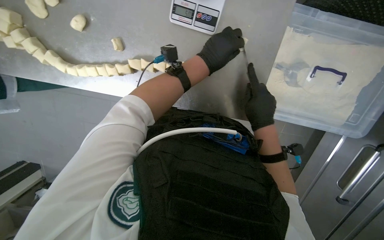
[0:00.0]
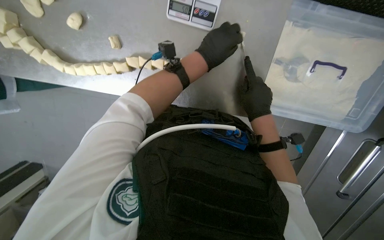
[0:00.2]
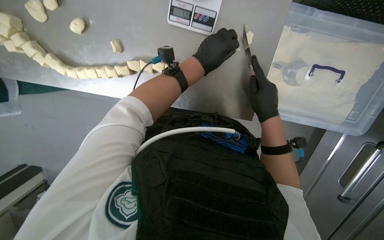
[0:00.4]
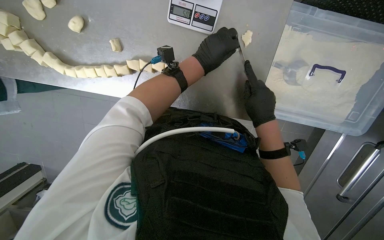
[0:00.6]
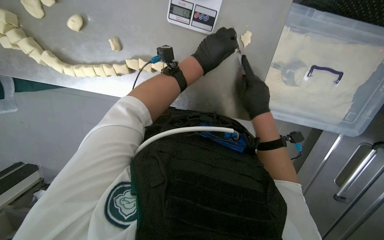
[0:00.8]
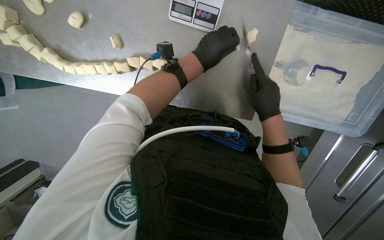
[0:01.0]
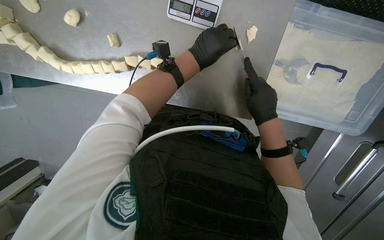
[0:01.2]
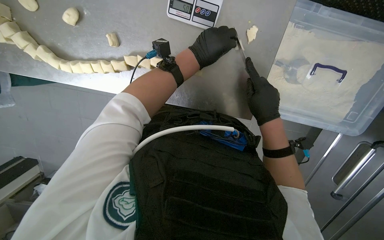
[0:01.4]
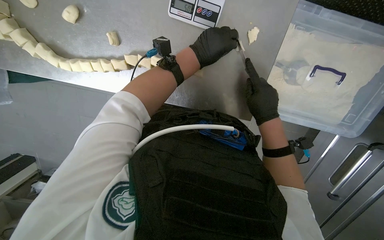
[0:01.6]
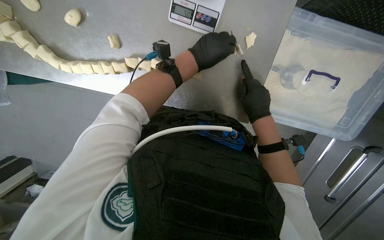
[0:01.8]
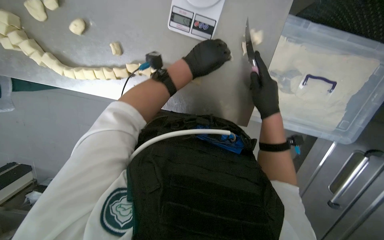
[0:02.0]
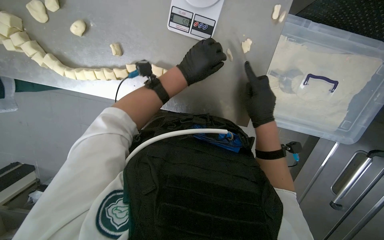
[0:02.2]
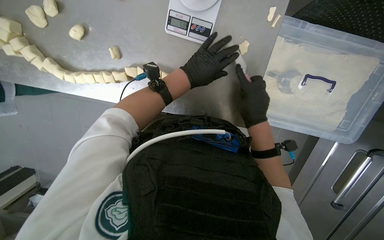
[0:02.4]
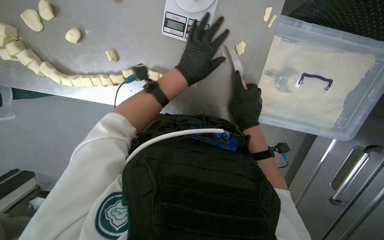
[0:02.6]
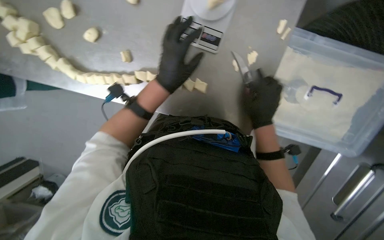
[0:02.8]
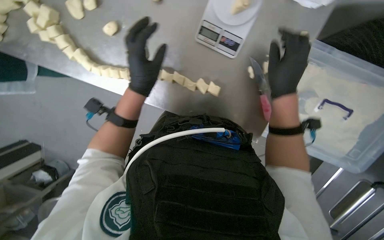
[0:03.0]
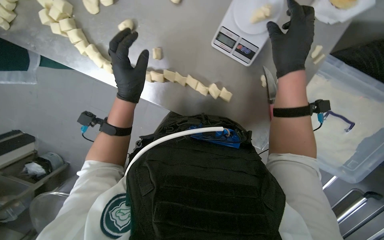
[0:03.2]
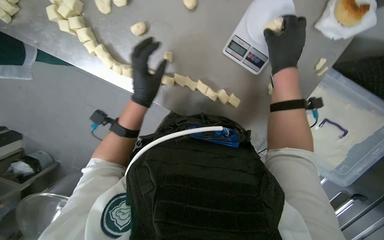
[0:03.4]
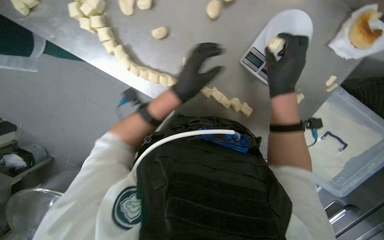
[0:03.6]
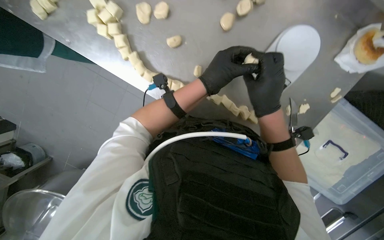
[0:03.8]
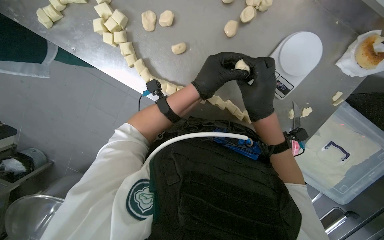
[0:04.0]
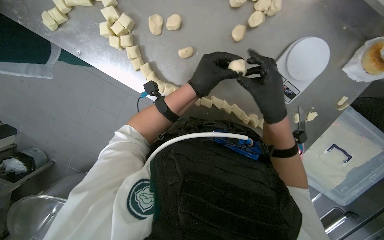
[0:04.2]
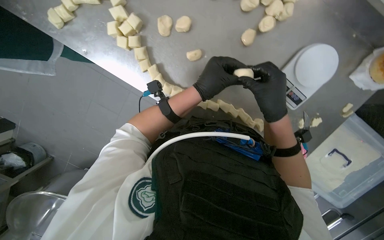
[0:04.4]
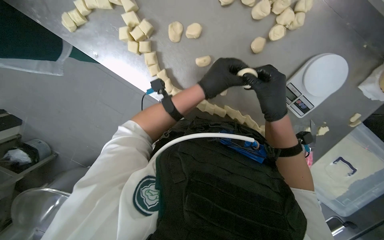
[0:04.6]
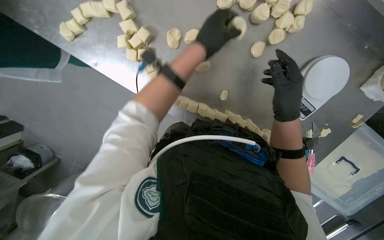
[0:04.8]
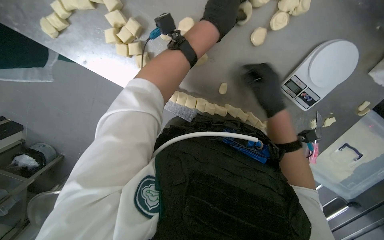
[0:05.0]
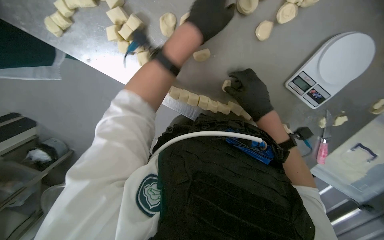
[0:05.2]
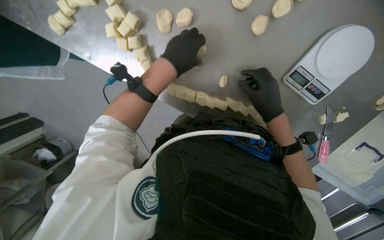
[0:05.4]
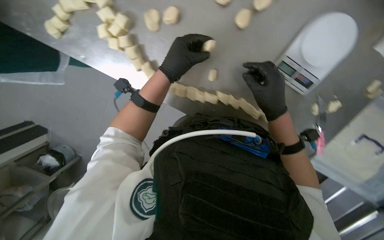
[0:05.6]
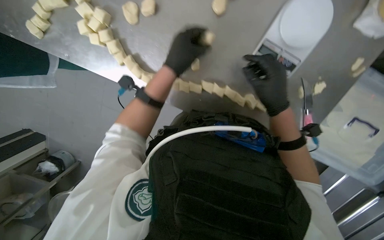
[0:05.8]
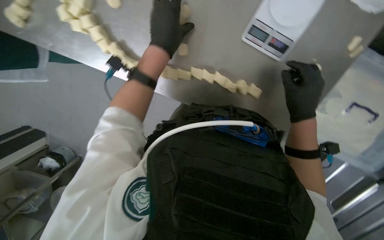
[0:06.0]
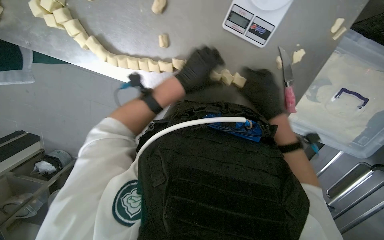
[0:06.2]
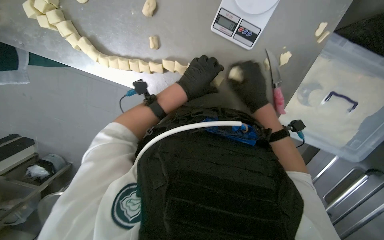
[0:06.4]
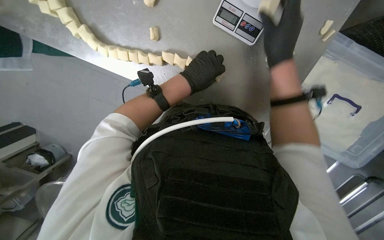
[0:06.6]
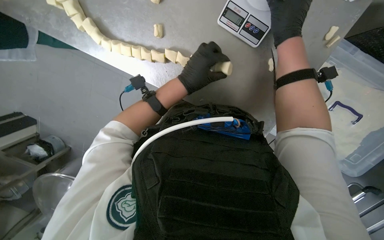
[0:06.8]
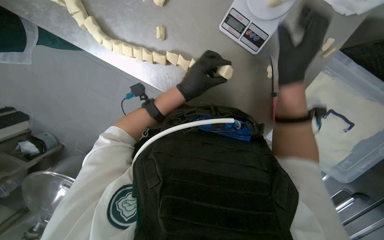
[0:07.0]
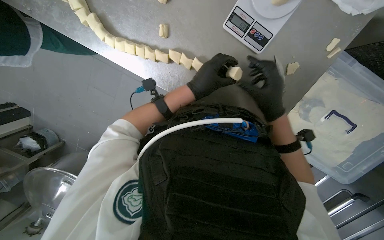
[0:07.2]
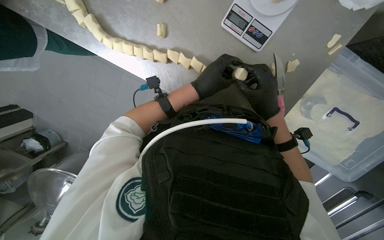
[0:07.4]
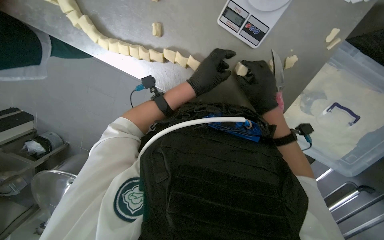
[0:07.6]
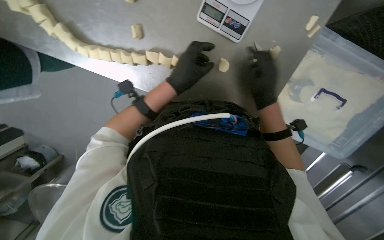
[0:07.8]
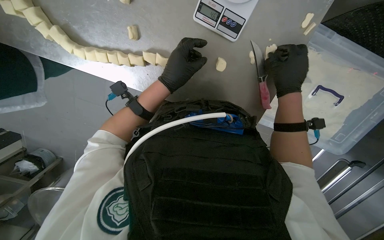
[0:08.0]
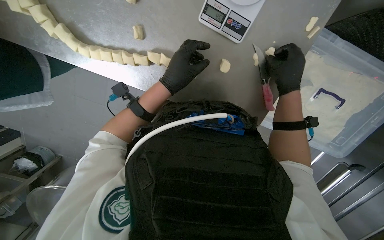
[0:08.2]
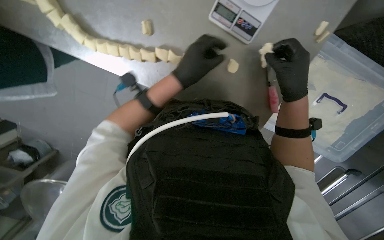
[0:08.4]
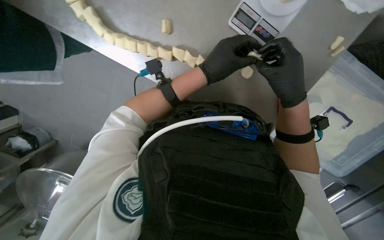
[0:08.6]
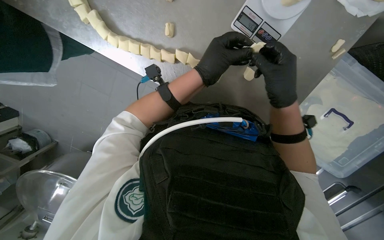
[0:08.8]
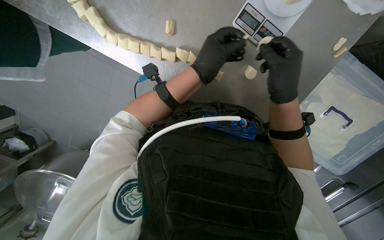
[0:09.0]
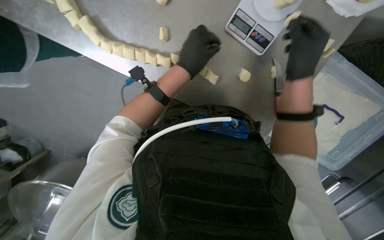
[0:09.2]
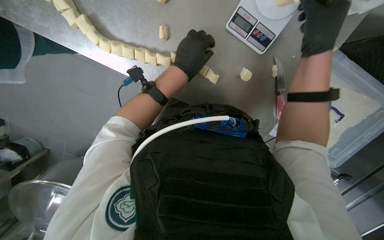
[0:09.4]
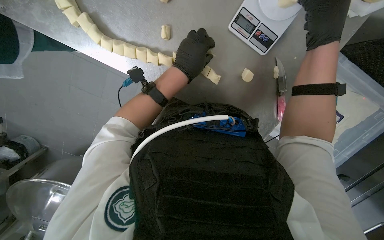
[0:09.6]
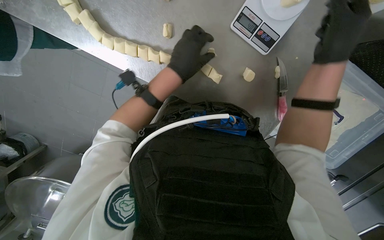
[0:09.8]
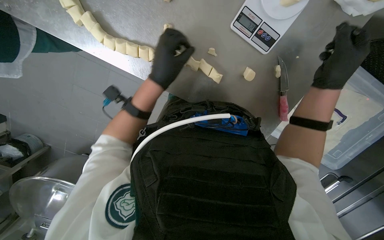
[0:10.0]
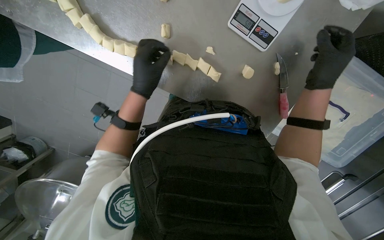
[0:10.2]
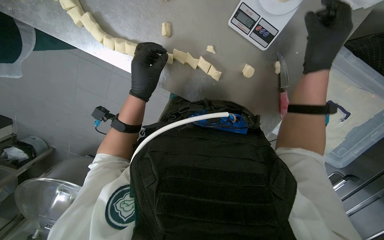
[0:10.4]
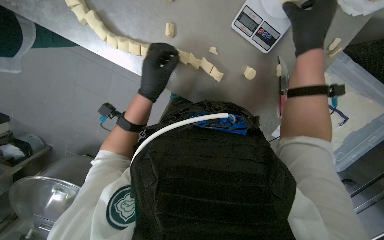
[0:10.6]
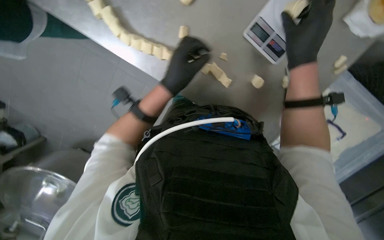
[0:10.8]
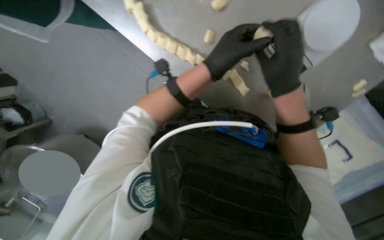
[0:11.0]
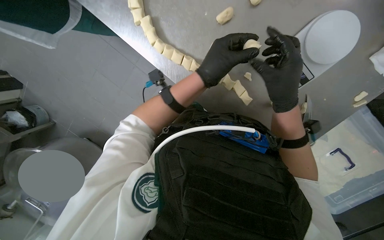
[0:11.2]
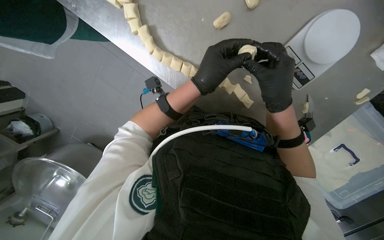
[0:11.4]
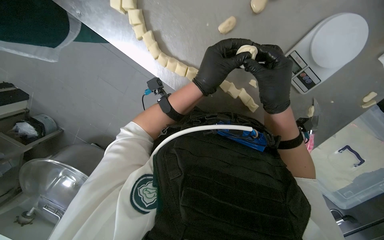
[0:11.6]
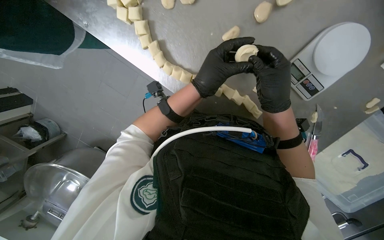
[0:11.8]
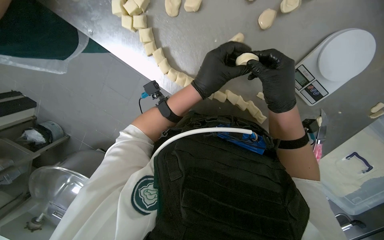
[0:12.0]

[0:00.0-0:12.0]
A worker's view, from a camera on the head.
Job: preparing food.
The whole recording: Portioning and shaping dough. The worker cuts dough into individual portions, weighs them, and then shapes them into balls.
0:00.0 to 0:01.6: The hands work in one place, with small movements.
0:01.6 to 0:03.0: The left hand goes some 20 cm to the left. Meanwhile the right hand shifts roughly 10 cm nearer to the camera.
0:04.4 to 0:06.0: The right hand heads to the right, covering approximately 20 cm.
0:06.0 to 0:07.6: The left hand is displaced to the right, down the picture and farther from the camera by roughly 25 cm, while the right hand goes up the picture and returns, approximately 15 cm each way.
0:09.0 to 0:10.4: The right hand heads to the right, covering about 10 cm, while the left hand goes about 15 cm to the left.
0:10.4 to 0:12.0: The wearer looks roughly 15 degrees further upward. The right hand moves to the left, about 15 cm.

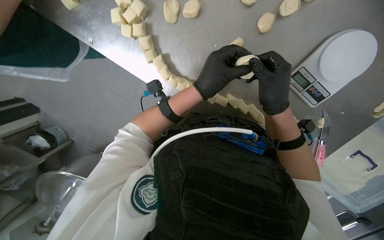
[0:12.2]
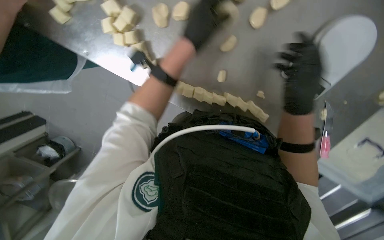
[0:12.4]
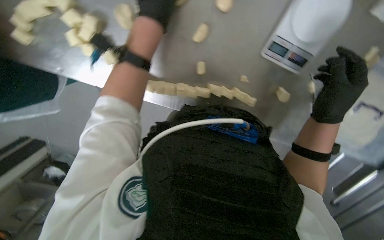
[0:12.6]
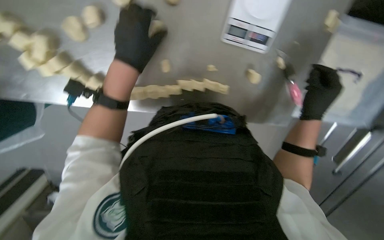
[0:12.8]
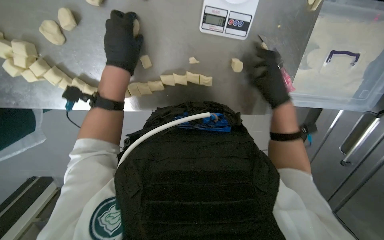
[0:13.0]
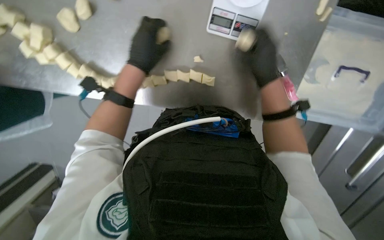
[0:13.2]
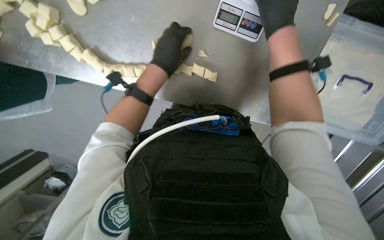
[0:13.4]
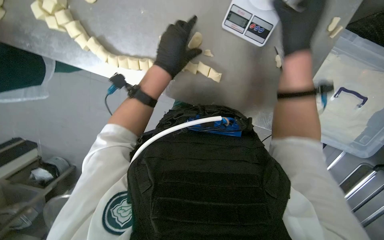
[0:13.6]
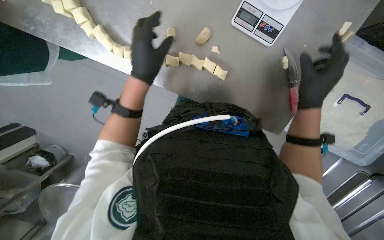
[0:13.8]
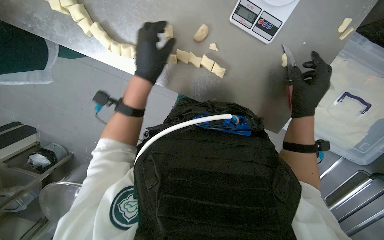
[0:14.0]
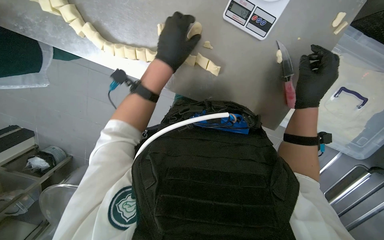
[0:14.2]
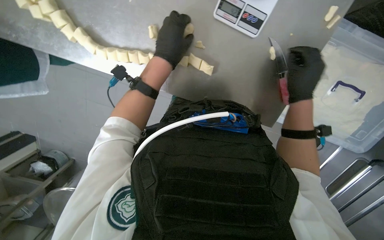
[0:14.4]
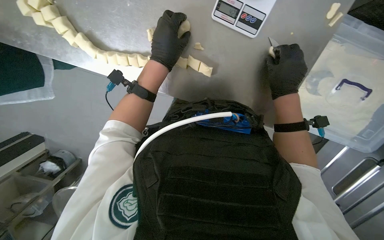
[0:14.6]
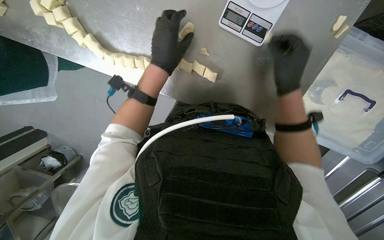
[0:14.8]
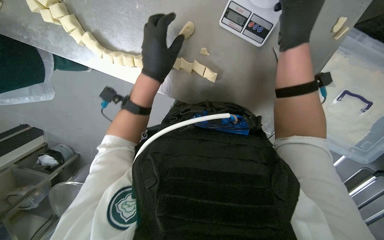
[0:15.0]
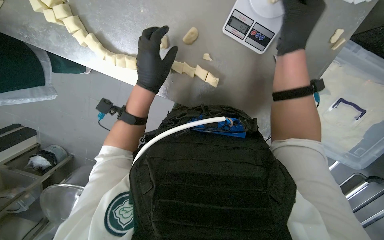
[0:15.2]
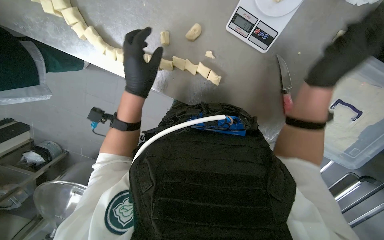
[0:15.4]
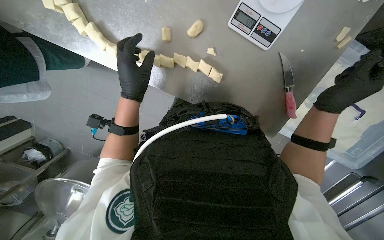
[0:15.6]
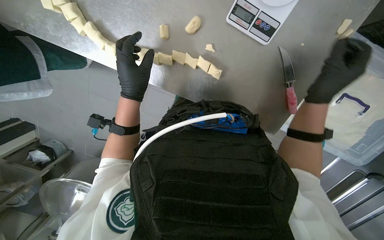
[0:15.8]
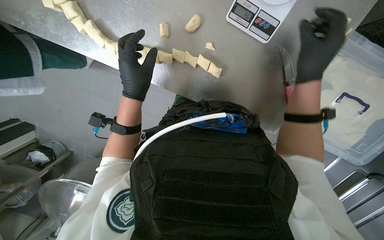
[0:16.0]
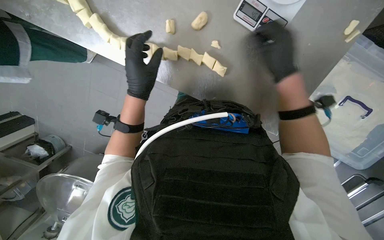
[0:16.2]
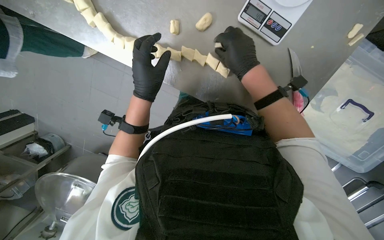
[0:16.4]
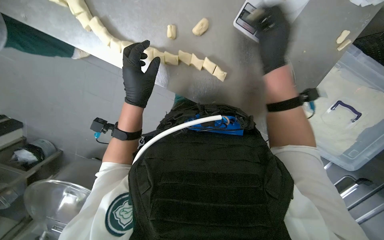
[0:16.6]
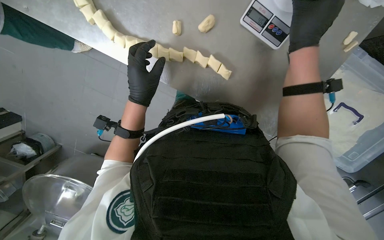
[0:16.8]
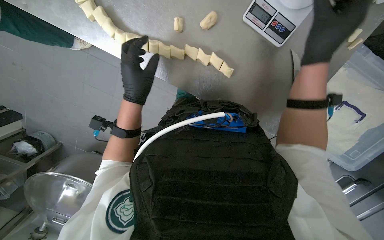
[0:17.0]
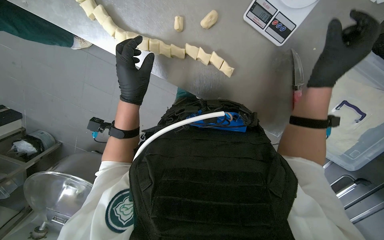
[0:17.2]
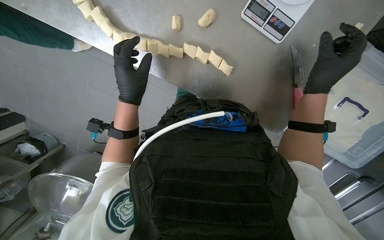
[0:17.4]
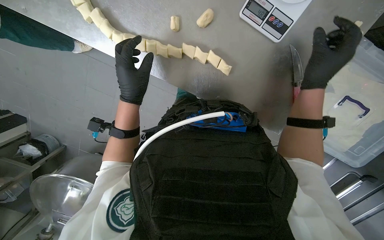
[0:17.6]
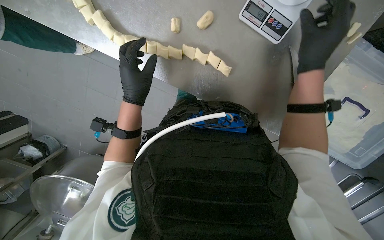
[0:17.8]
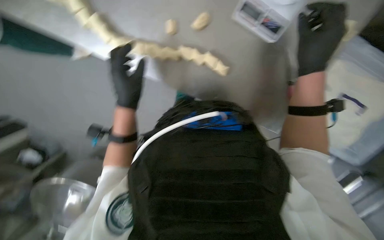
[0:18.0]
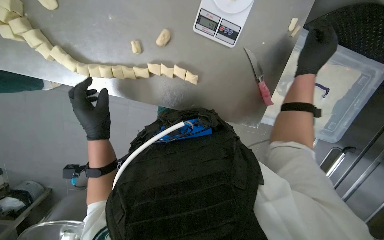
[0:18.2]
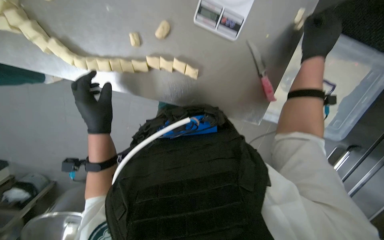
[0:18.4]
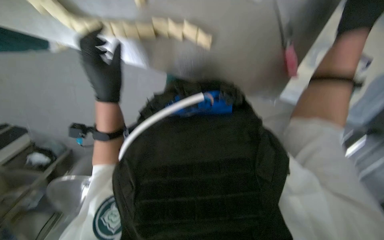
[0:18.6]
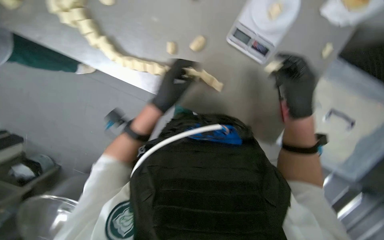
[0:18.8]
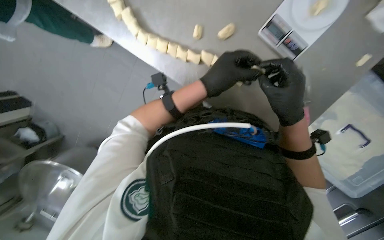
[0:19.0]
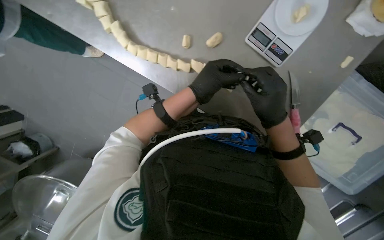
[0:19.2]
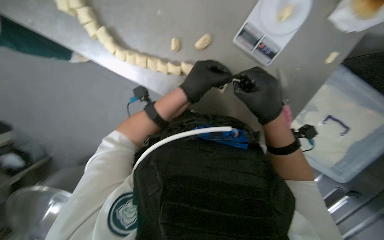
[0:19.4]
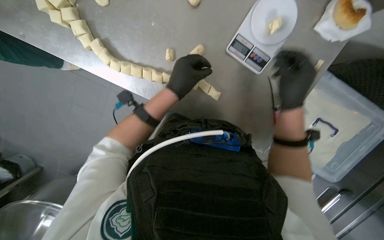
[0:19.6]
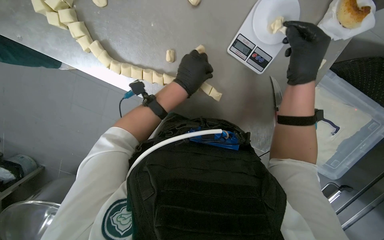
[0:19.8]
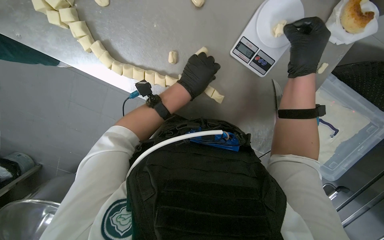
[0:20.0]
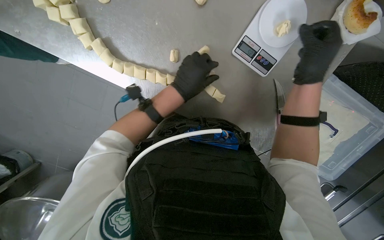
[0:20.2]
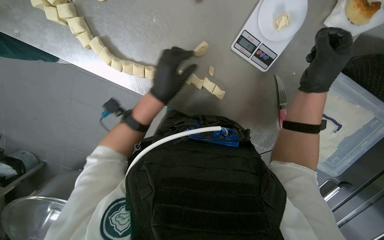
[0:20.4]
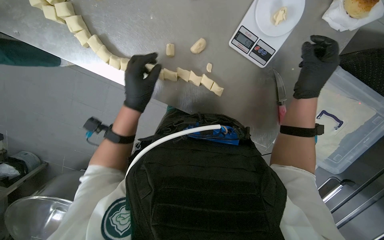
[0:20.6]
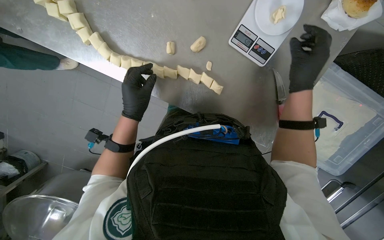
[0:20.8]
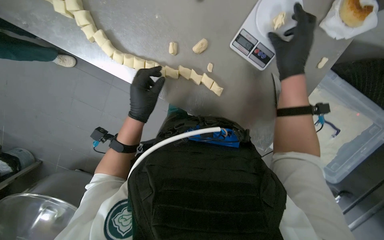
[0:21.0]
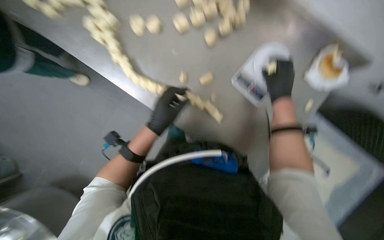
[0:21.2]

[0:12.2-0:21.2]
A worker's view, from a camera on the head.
Job: preparing food.
The whole recording: Portioning and shaping dough. The worker cuts dough into individual portions, weighs them, and then shapes them into balls.
0:13.8 to 0:15.2: The right hand shifts roughly 20 cm up the picture, to the left and nearer to the camera.
0:15.2 to 0:16.6: The right hand goes to the right and returns, some 10 cm each way.
0:16.6 to 0:18.2: The right hand heads to the right, covering roughly 20 cm.
0:18.2 to 0:19.8: The left hand moves to the right, roughly 20 cm.
0:19.8 to 0:21.2: The left hand goes approximately 15 cm to the left and down the picture.
